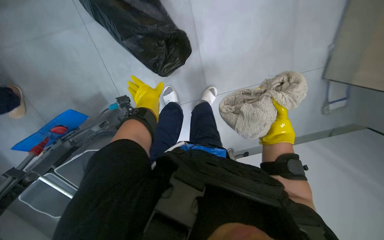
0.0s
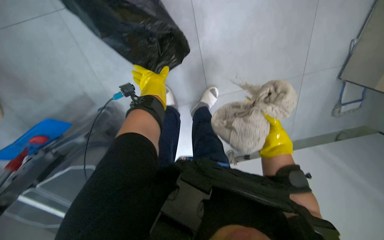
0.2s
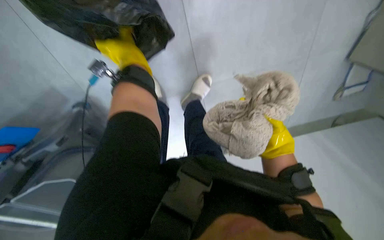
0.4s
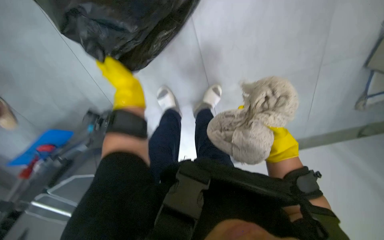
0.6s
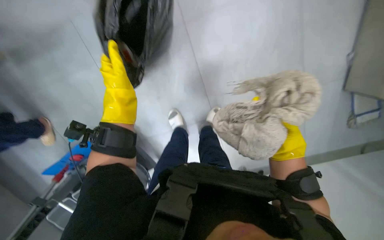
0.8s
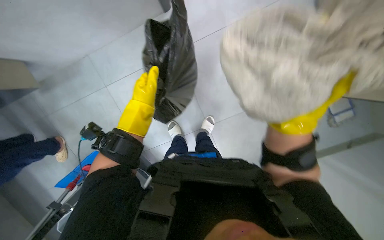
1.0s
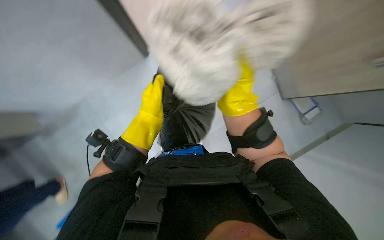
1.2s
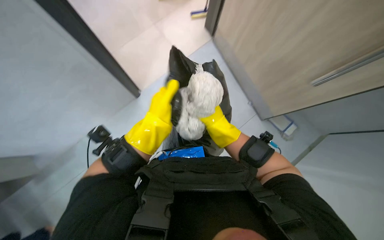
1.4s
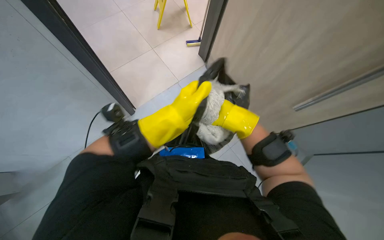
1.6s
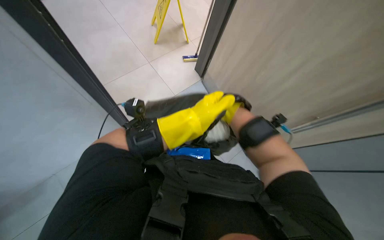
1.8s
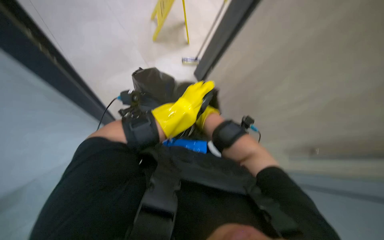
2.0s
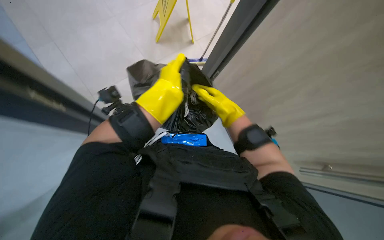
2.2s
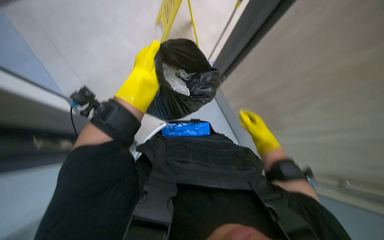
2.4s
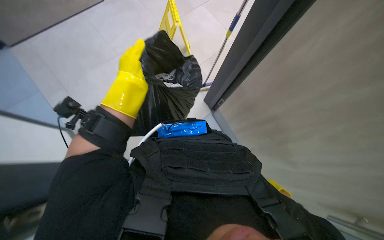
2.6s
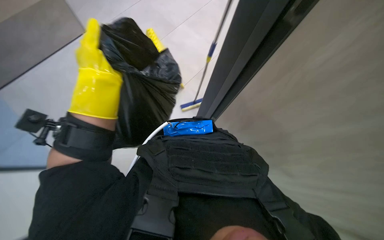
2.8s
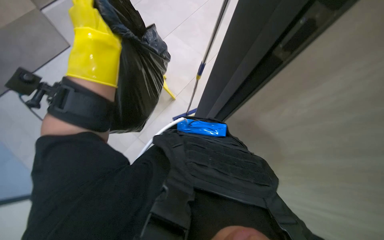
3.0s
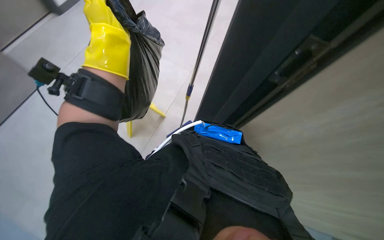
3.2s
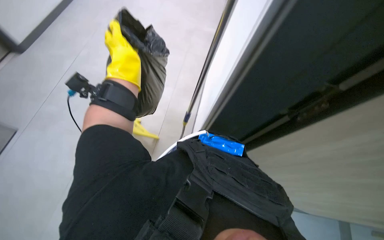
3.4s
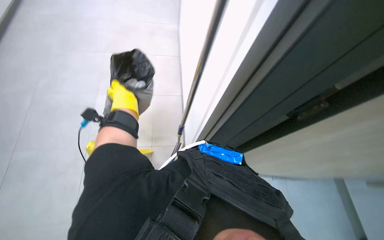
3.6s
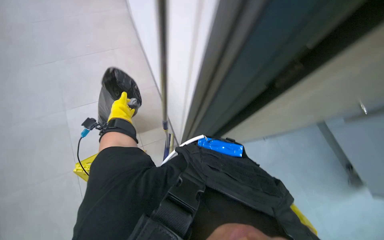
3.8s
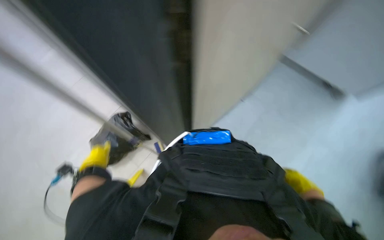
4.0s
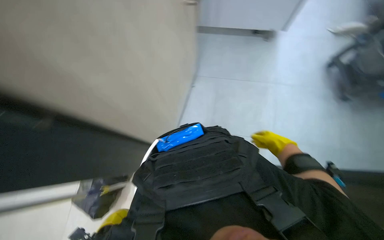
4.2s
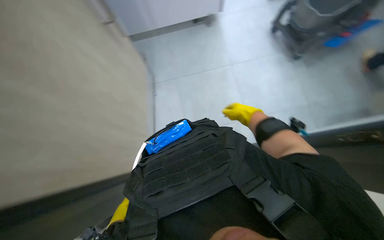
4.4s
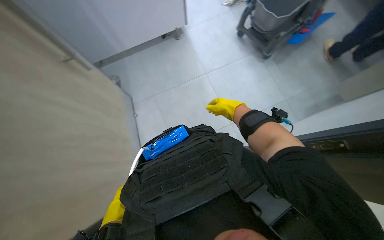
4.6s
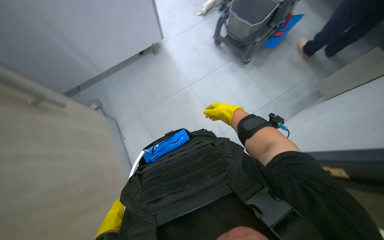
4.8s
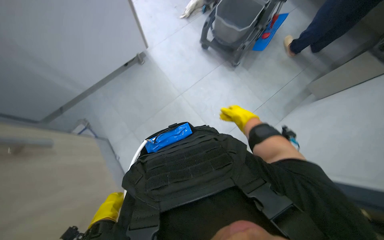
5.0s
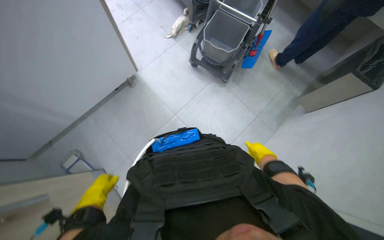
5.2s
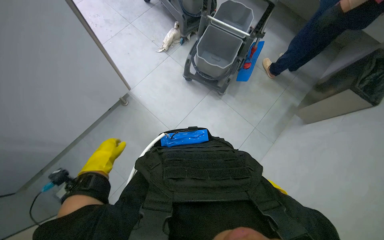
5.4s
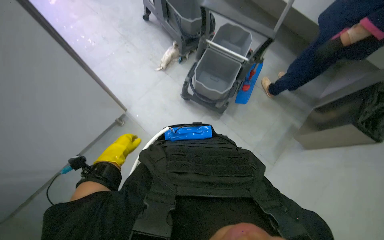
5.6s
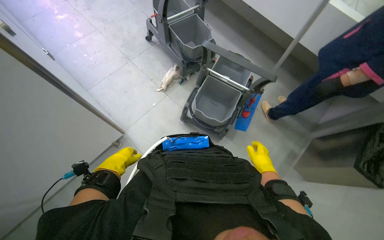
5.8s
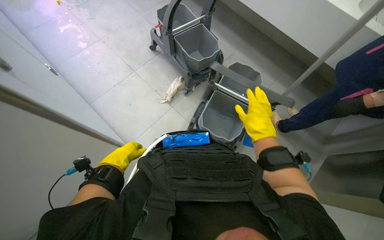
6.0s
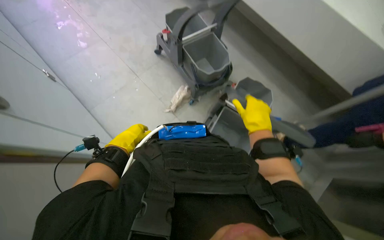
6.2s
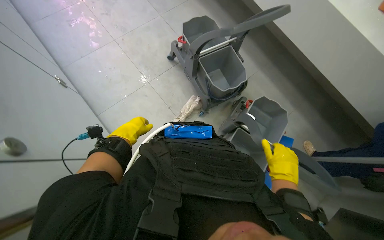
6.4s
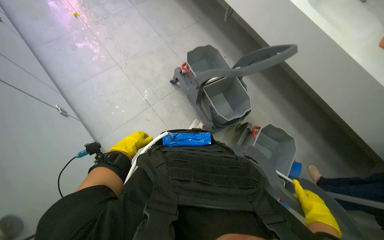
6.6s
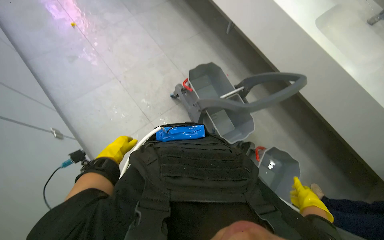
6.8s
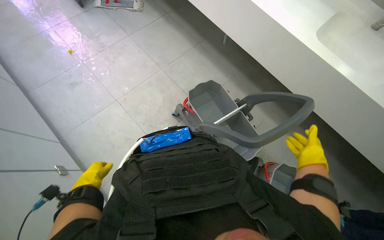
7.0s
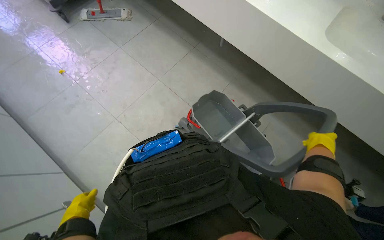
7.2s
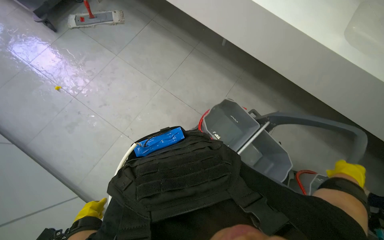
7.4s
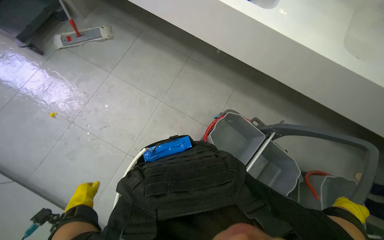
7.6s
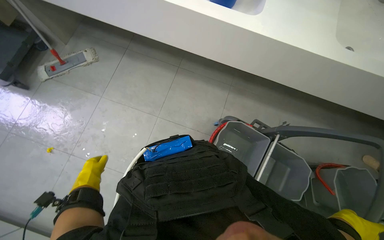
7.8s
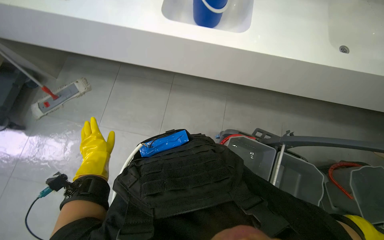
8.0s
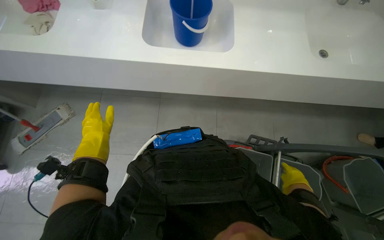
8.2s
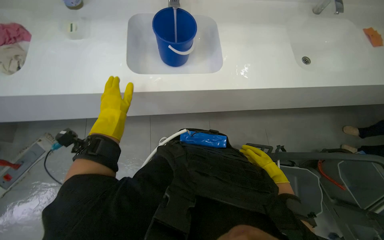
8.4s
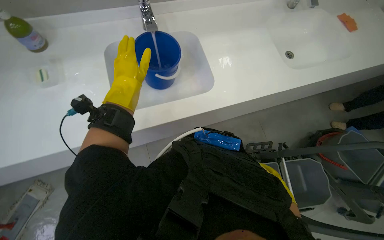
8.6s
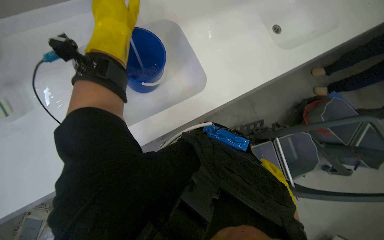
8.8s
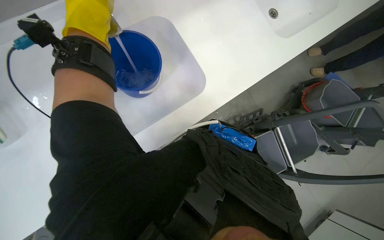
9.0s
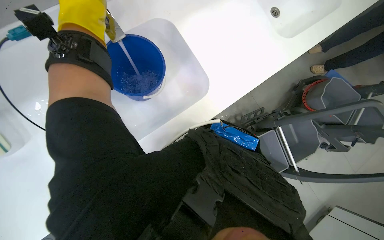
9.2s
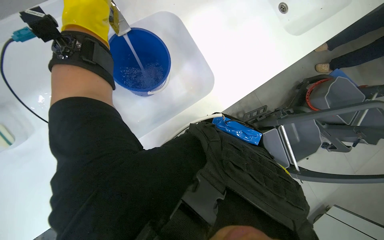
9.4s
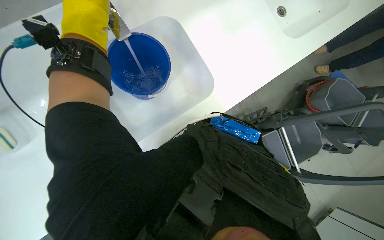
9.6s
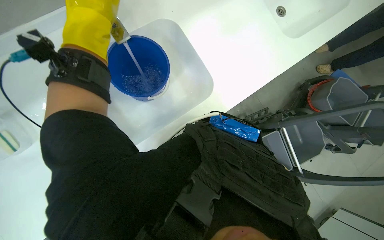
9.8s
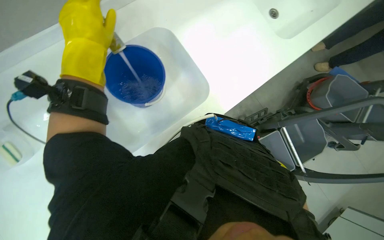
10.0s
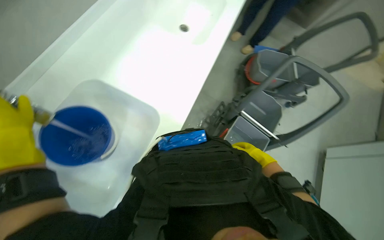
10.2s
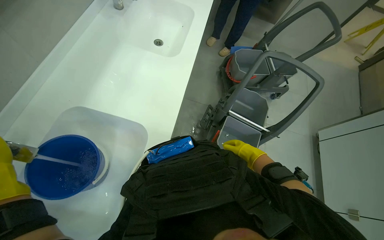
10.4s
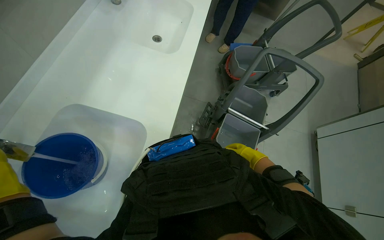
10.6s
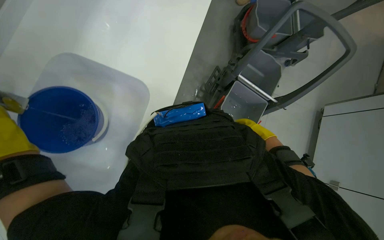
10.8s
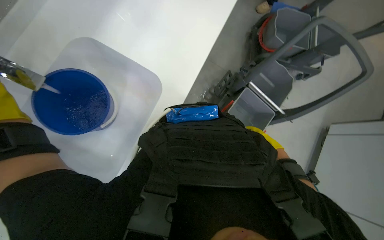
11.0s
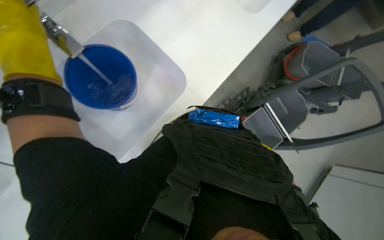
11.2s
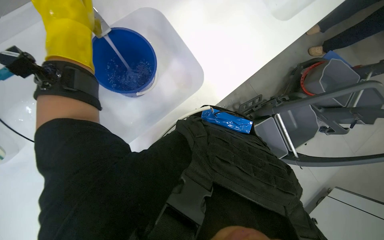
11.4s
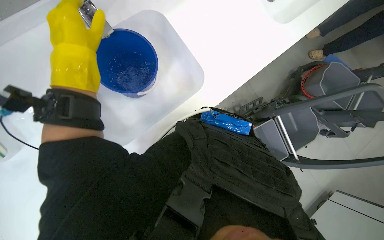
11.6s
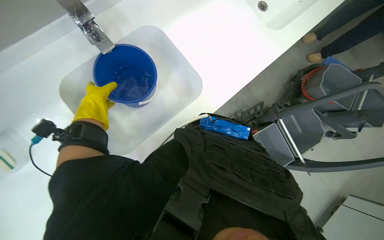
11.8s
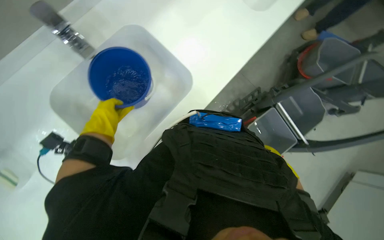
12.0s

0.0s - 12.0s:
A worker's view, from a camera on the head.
Job: organizing items.
The whole recording: Organizing cloths and filling mop bucket. The worker organizes the cloths on the floor, places some into a plastic bag, and pours water from the sink into a bucket, then transfers it into the mop-washing bucket.
0.0s - 1.6s: The wearer looks approximately 25 degrees further upward.
3.0s - 4.4s: The camera pitches upward, by approximately 15 degrees. The scene rotates counterclockwise by some 40 degrees.
4.4s - 6.0s: The wearer moves some 90 cm. The head turns to the right by some 35 degrees. The view tips upward by some 15 degrees.
6.0s - 7.6s: The head travels some 1 m.
7.6s - 9.0s: The head travels about 70 cm. The wearer's head swings some 55 degrees to the right. The camera pitches downward, by approximately 10 degrees.
9.0s - 10.4s: The scene turns about 40 degrees counterclockwise in the picture.
10.4s - 12.0s: The scene turns approximately 30 degrees clockwise in the picture.

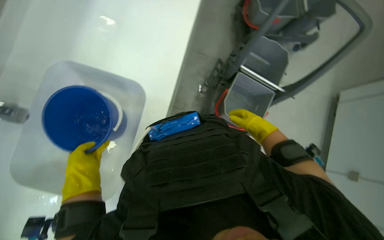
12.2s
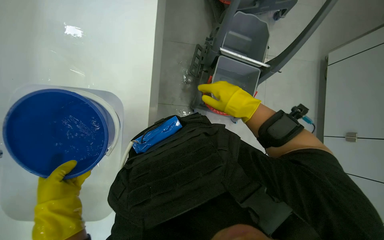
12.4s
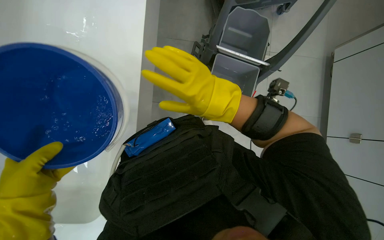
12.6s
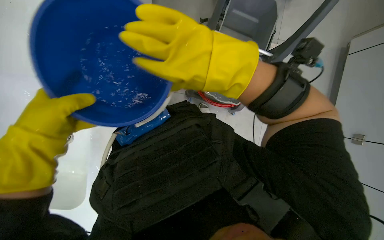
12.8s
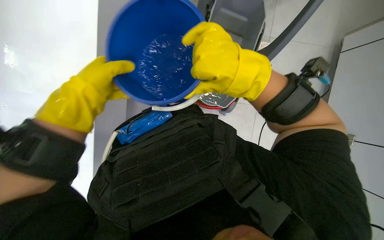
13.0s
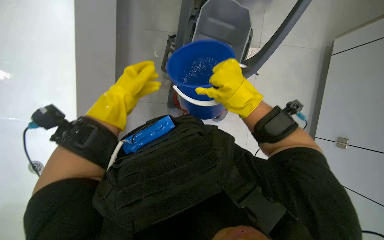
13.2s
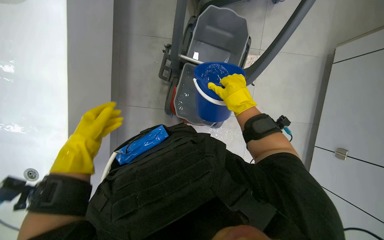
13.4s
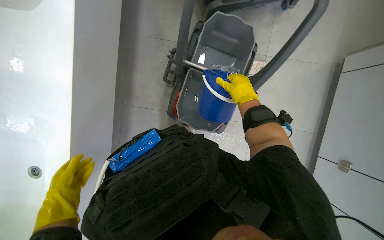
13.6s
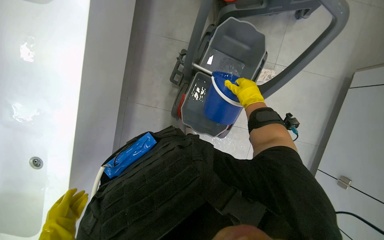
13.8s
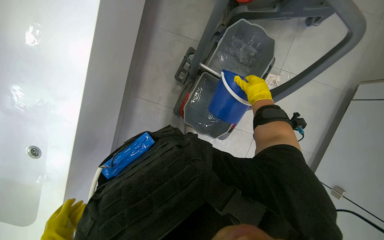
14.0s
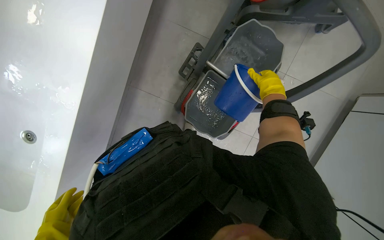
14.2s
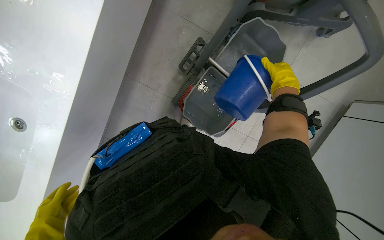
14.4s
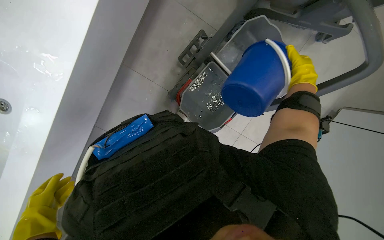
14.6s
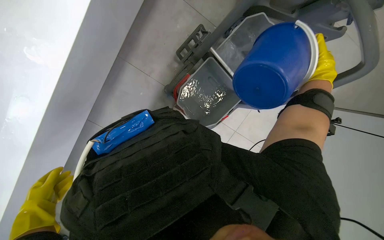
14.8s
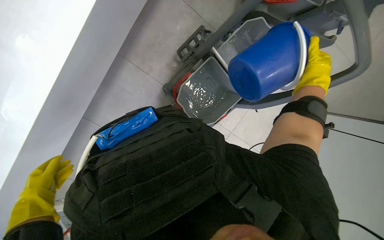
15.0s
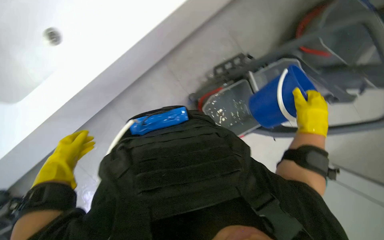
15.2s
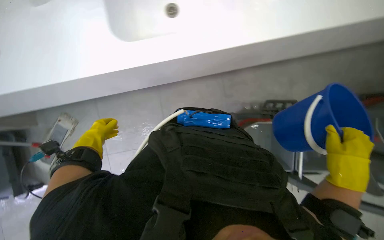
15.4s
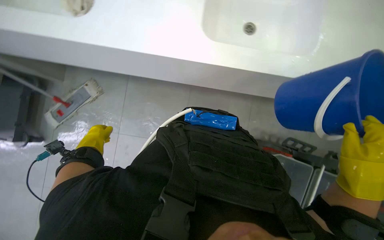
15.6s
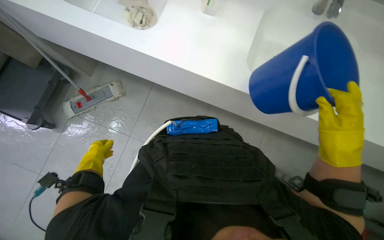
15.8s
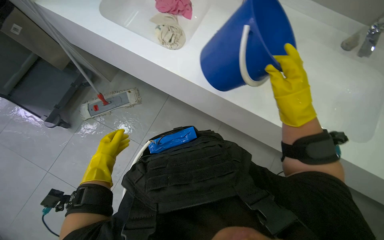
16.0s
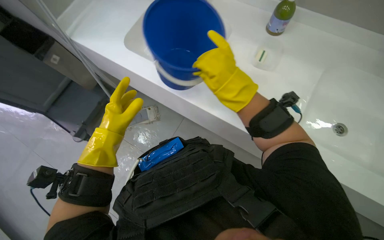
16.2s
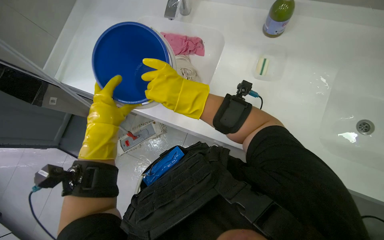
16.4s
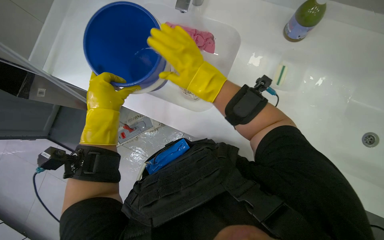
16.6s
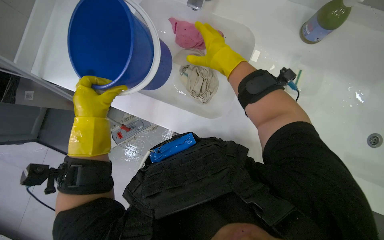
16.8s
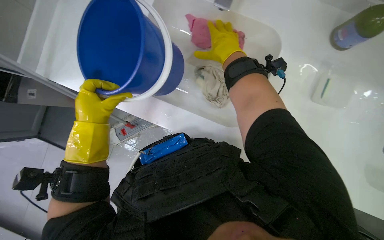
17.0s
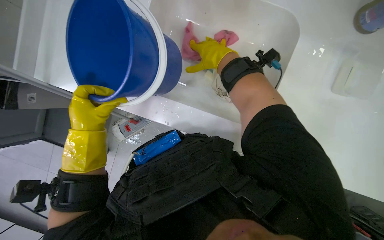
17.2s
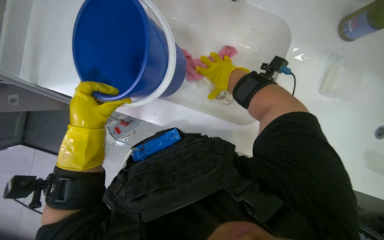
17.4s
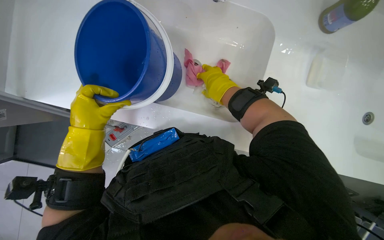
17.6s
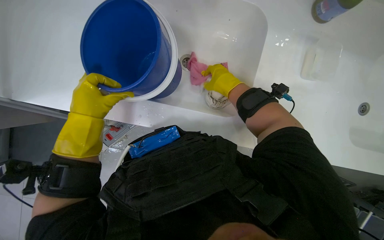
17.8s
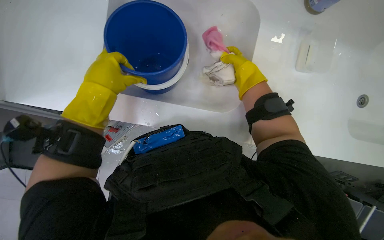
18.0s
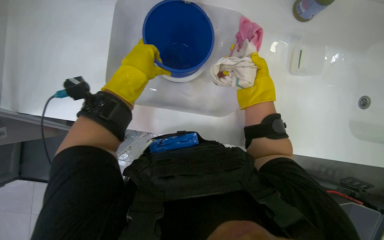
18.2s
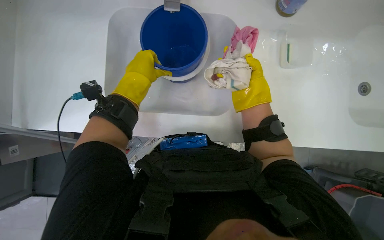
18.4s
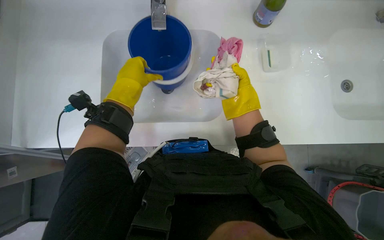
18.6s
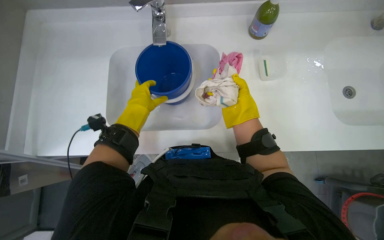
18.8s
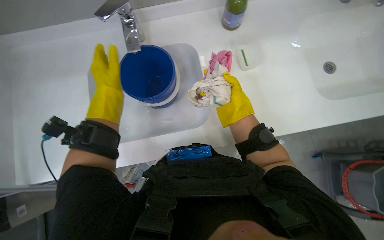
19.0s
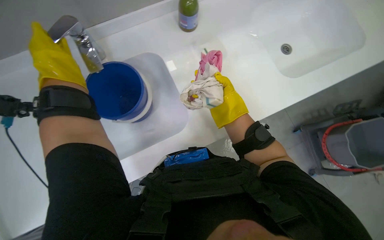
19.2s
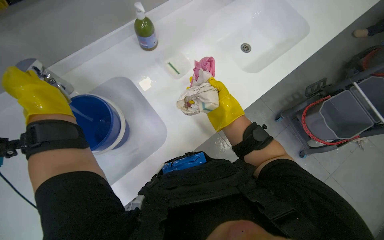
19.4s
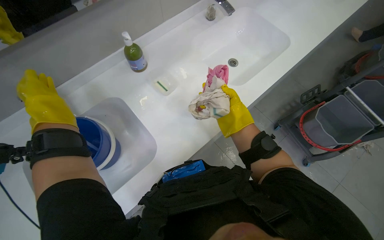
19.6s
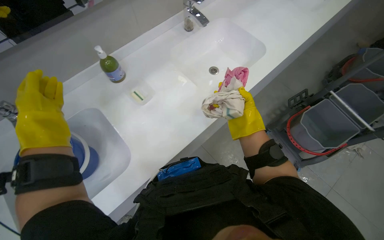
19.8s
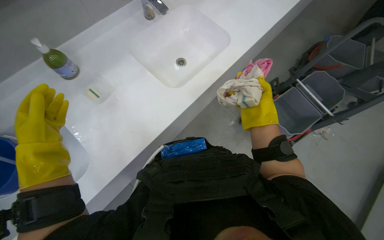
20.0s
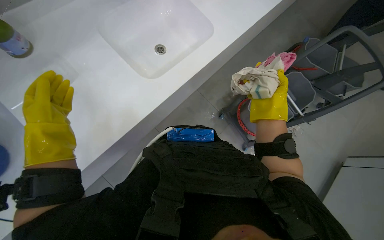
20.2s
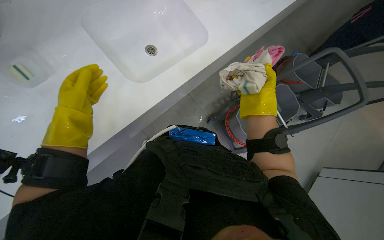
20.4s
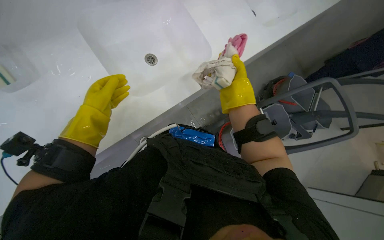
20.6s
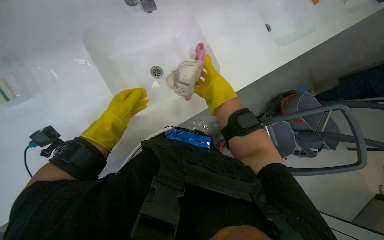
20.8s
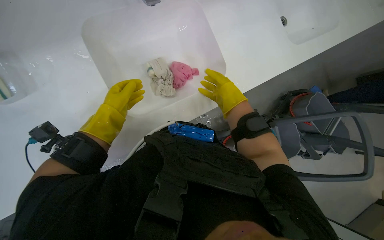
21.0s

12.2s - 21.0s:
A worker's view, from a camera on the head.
Job: organizing items.
The whole recording: Organizing cloths and filling mop bucket. The worker organizes the cloths on the floor, places some into a plastic bag, and pours water from the sink into a bucket, then transfers it into the mop-washing bucket.
12.2s - 13.6s: The right hand travels nearer to the camera and back again, about 20 cm each way. Meanwhile the left hand goes up the picture and returns, about 30 cm each way.
13.6s - 15.2s: The right hand is displaced nearer to the camera by approximately 10 cm.
15.2s - 16.6s: The wearer looks approximately 35 degrees further to the left. The camera pitches upward, by some 10 degrees.
16.6s - 18.0s: The right hand is displaced to the right by about 15 cm.
18.0s - 19.6s: The head turns to the right by some 45 degrees. The wearer looks about 15 degrees further upward.
19.6s - 21.0s: The left hand travels to the right and farther from the camera by roughly 50 cm; the right hand shifts about 20 cm up the picture.
